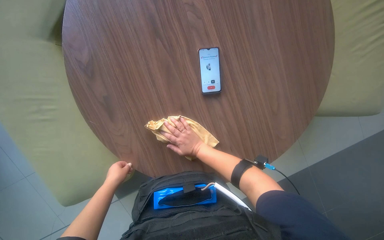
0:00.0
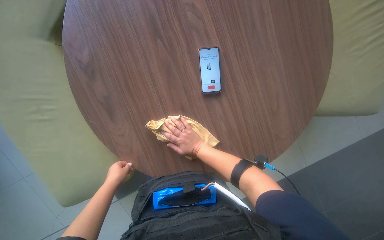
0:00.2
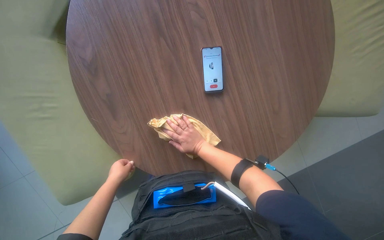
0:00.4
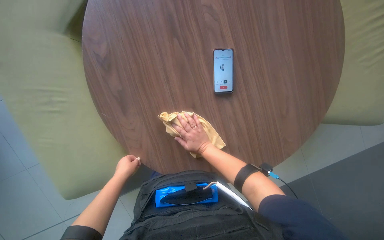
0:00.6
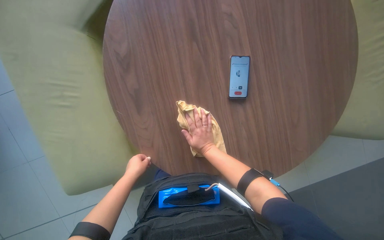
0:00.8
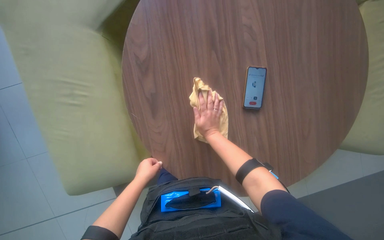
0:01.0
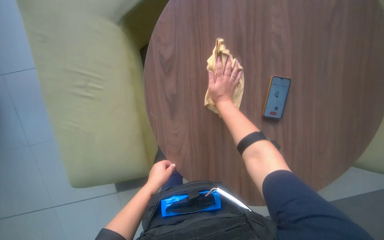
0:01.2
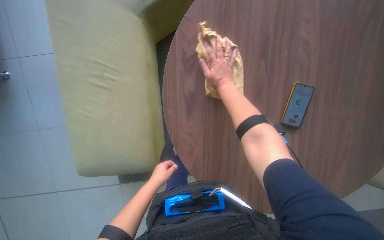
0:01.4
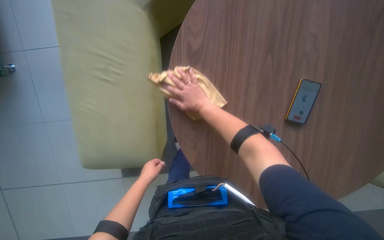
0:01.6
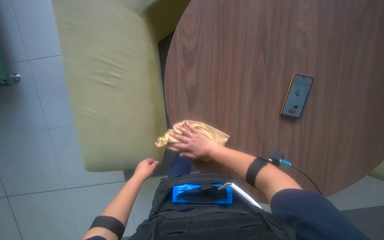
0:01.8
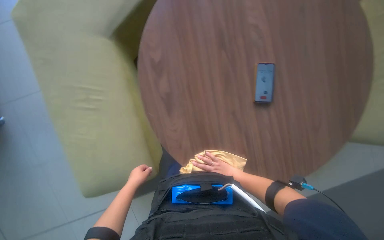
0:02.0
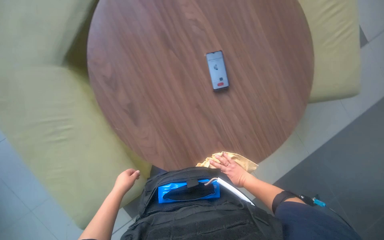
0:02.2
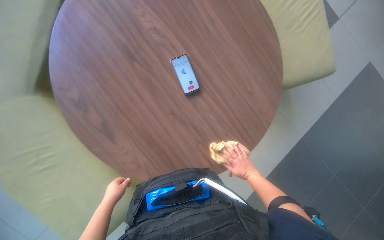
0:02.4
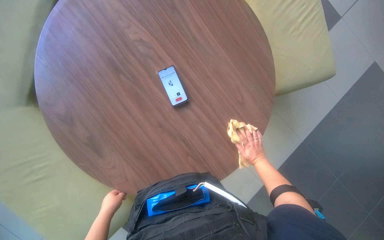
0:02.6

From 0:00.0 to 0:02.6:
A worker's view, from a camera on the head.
Job: wiping surfaces.
The whole recording: Wiping round table. The worker wipes the round table with a yellow cloth.
From 0:00.0 to 0:01.2: The right hand heads up the picture, covering approximately 20 cm.
From 0:01.2 to 0:02.6: The scene rotates counterclockwise by some 35 degrees.

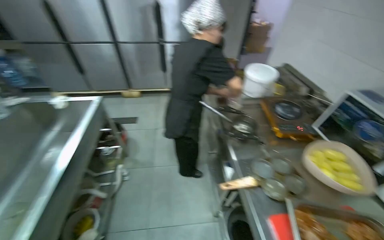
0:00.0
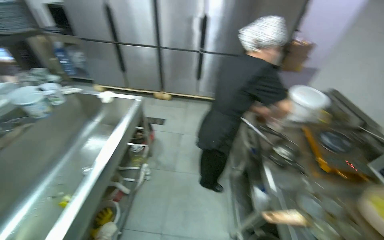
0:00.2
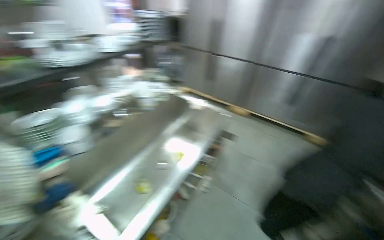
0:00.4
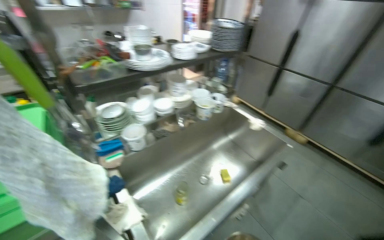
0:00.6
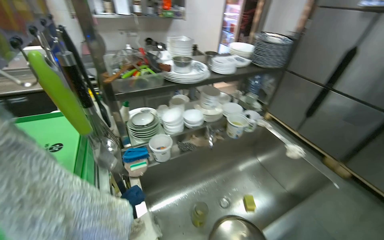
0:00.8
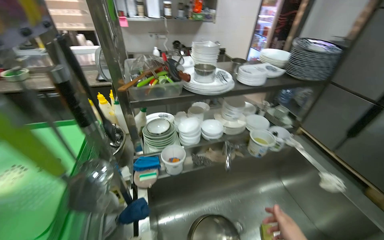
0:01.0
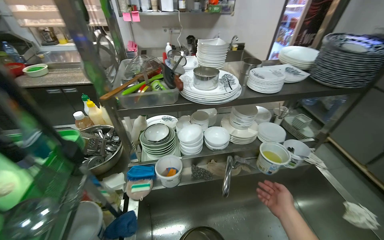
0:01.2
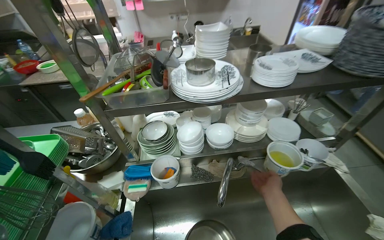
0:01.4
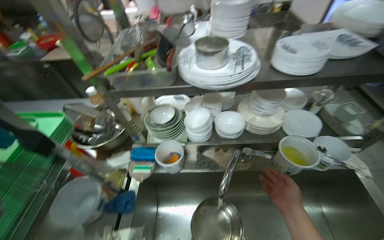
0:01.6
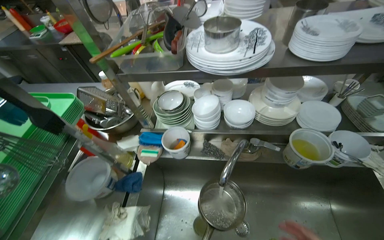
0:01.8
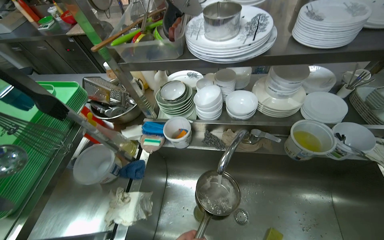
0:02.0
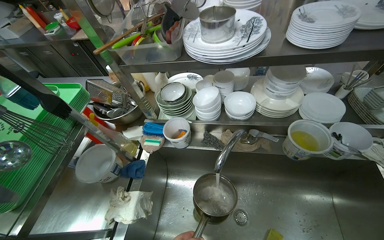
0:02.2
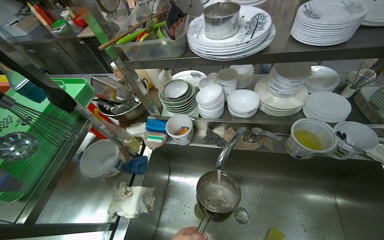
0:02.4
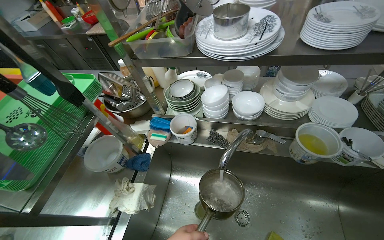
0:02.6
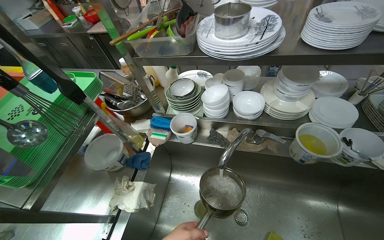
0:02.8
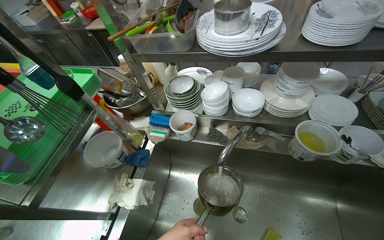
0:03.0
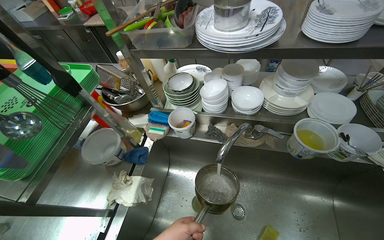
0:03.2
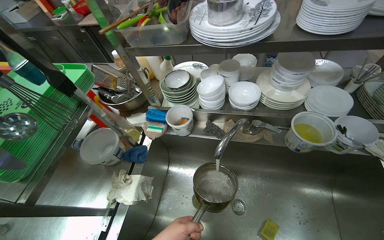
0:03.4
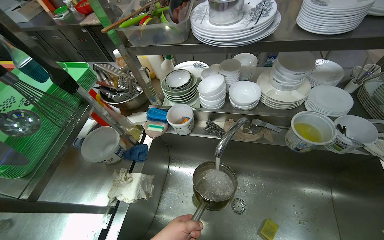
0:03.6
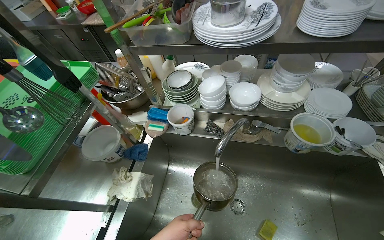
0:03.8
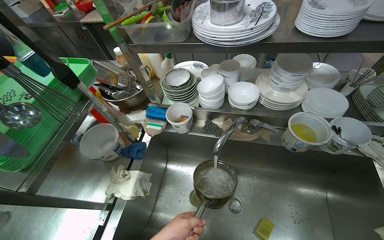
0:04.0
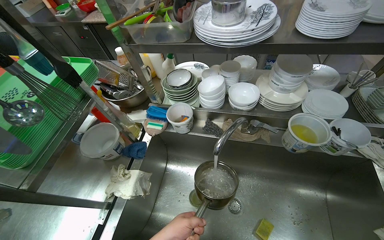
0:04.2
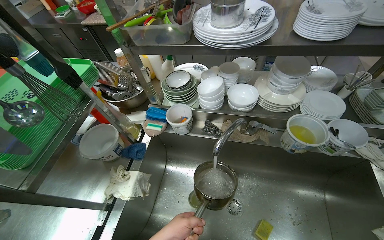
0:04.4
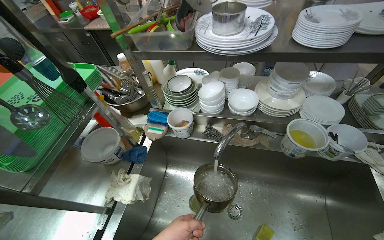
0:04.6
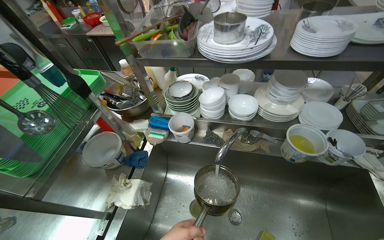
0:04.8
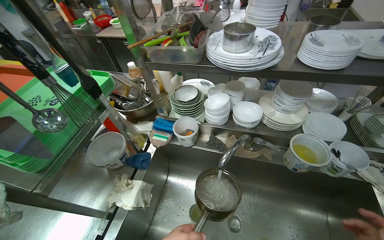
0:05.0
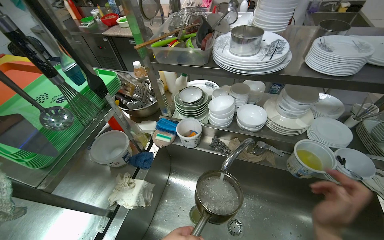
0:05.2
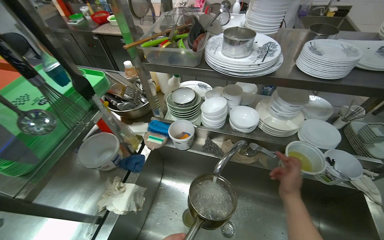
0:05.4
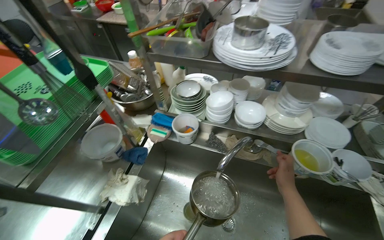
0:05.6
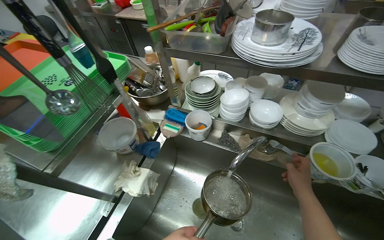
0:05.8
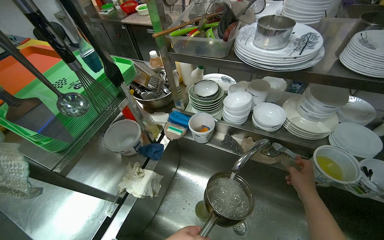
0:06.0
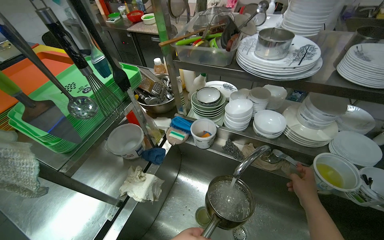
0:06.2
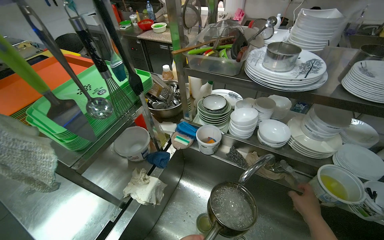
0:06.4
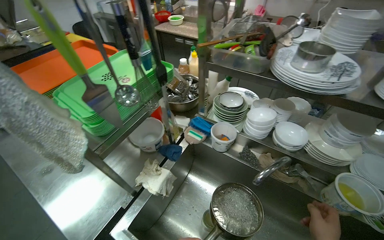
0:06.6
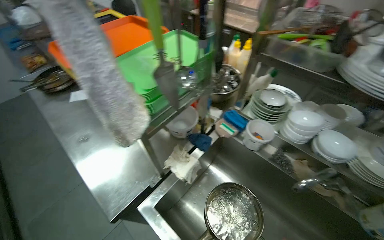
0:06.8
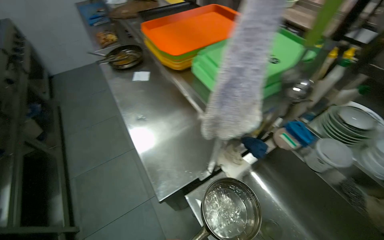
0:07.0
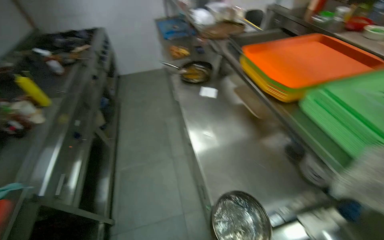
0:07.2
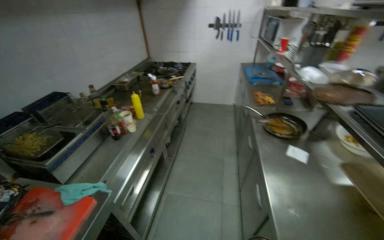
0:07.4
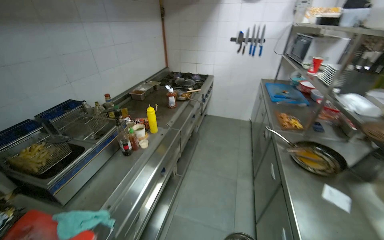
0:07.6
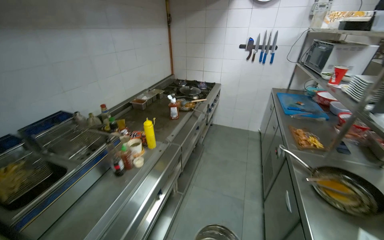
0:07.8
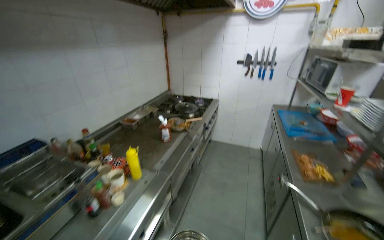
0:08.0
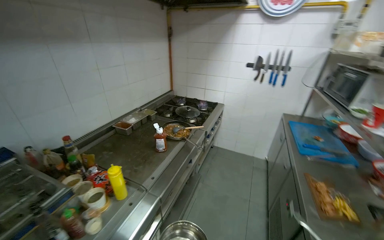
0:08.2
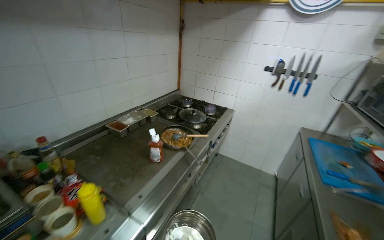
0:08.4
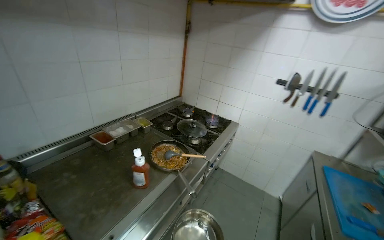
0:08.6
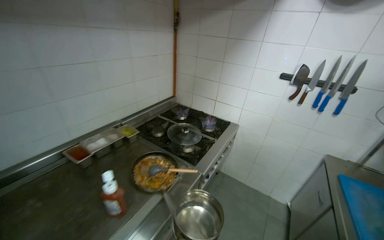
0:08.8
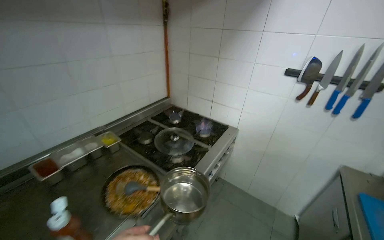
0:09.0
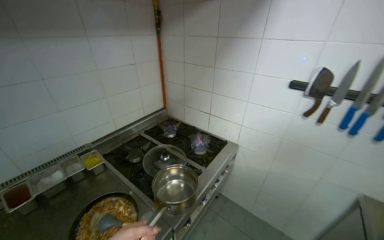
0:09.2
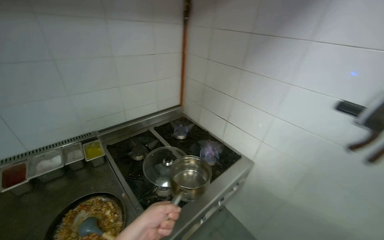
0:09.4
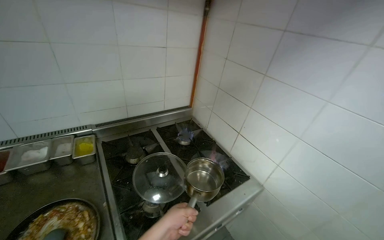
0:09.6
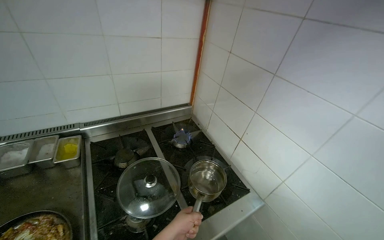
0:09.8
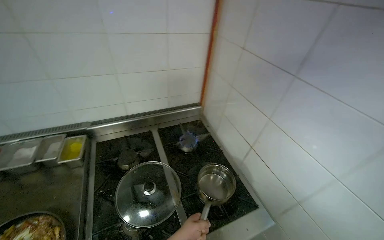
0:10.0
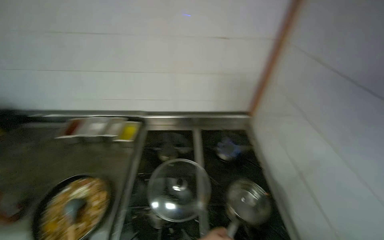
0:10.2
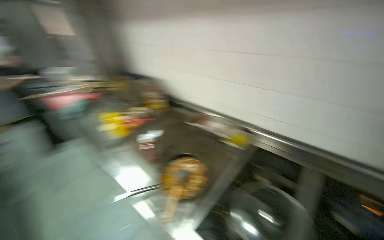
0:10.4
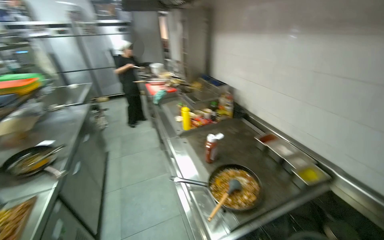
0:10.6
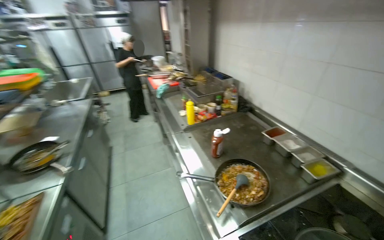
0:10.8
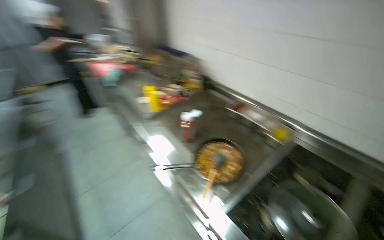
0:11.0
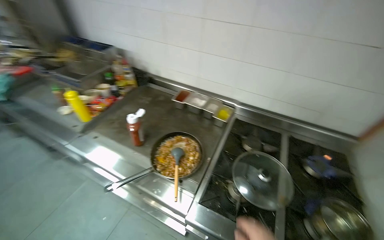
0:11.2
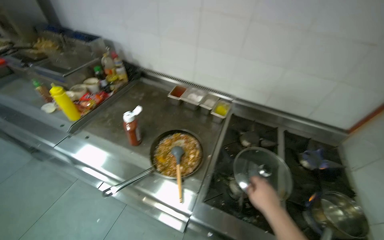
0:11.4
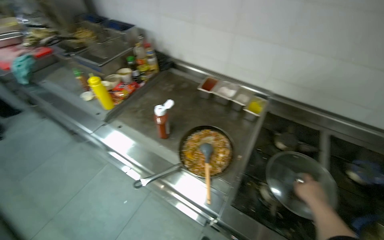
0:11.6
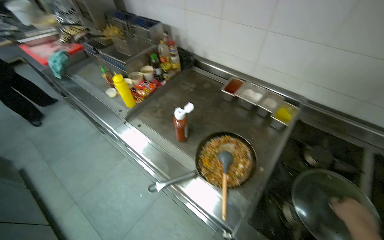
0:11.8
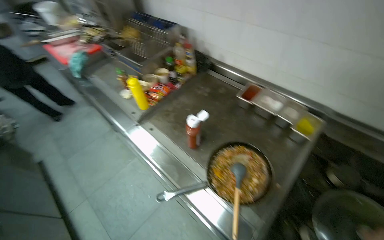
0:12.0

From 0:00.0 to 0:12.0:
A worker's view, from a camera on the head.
Job: cooking food.
The whole recording: Preparing to cook dumplings. The worker fills a pot with water, places it on the stove, and adds dumplings to cook.
From 0:00.0 to 0:01.6: The head travels some 90 cm. The head turns to the left by some 95 degrees.
From 0:06.0 to 0:07.6: The head travels roughly 1 m. The wearer's head swings roughly 80 degrees to the left. The view tips upward by roughly 15 degrees.
From 0:07.6 to 0:09.0: The camera is carried some 1.5 m. The wearer's head swings approximately 20 degrees to the left.
From 0:09.0 to 0:10.4: The camera is carried approximately 70 cm. The head rotates some 85 degrees to the left.
From 0:10.4 to 0:12.0: The camera is carried roughly 40 cm. The wearer looks approximately 15 degrees further downward.

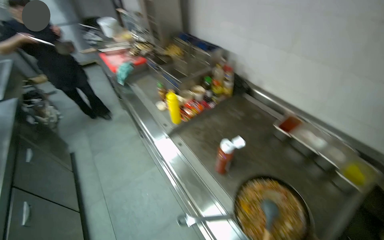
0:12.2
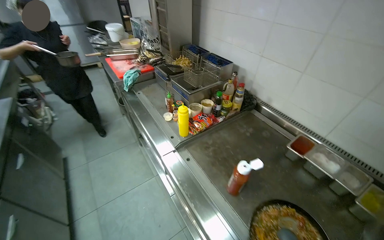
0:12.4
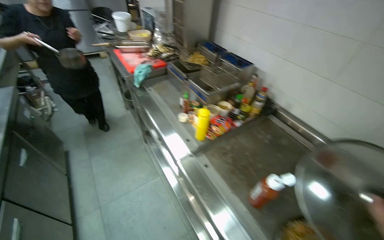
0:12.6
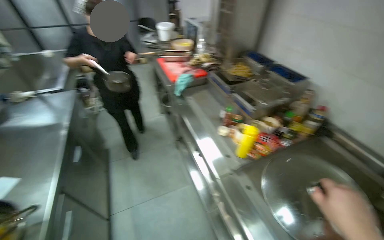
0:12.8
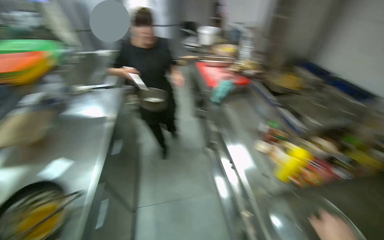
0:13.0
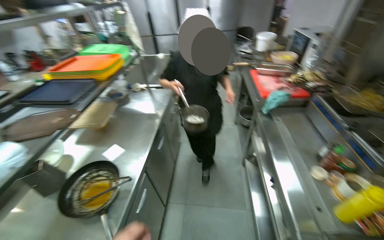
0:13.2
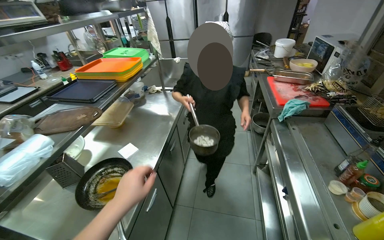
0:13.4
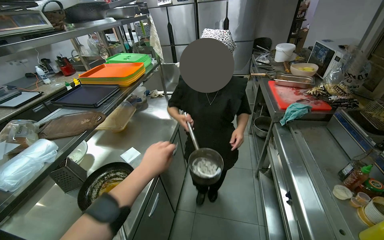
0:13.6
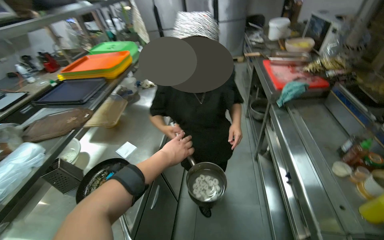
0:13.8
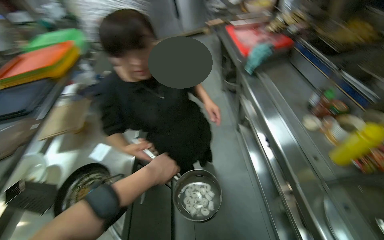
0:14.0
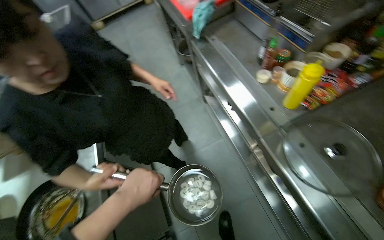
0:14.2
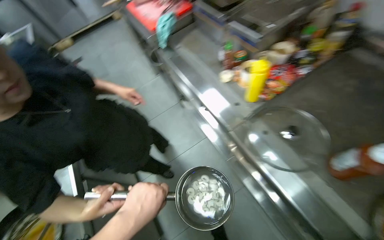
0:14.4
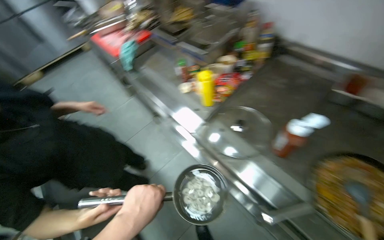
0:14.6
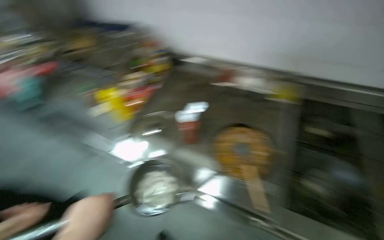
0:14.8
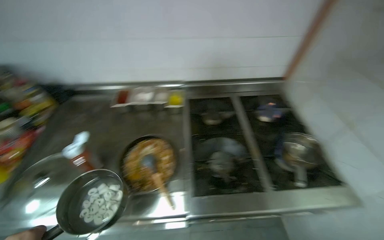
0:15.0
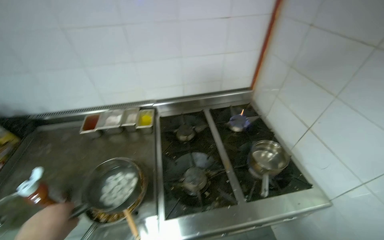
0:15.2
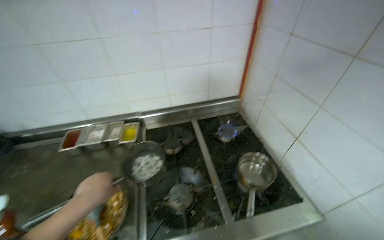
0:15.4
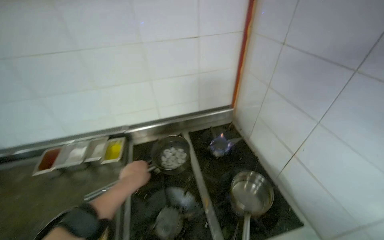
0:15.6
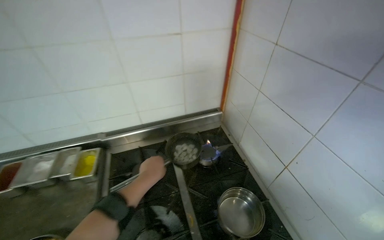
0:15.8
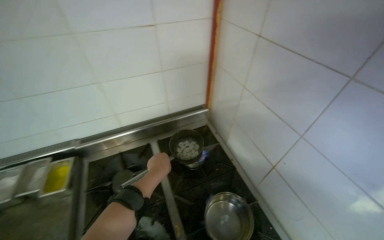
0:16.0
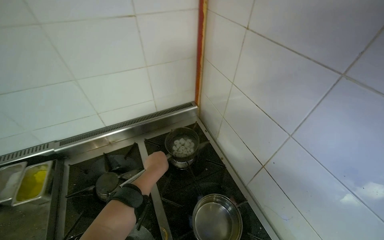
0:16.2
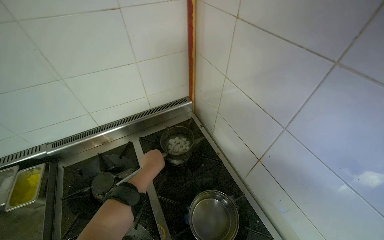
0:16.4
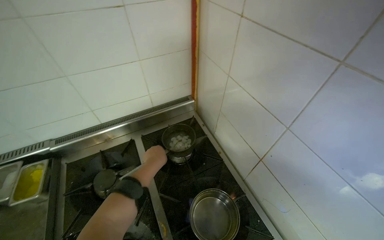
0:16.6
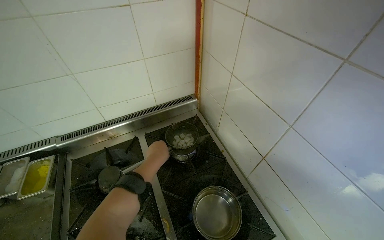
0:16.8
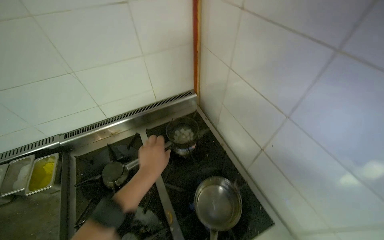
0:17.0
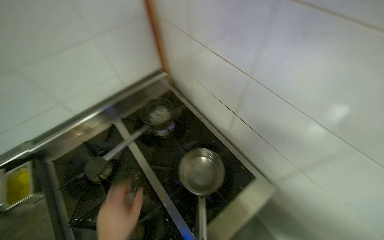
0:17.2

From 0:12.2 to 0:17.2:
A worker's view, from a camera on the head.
Job: cooking food.
The whole recording: Preparing to cook dumplings. The worker fills a pot with water, places it on the stove, and adds dumplings to cook.
From 0:12.2 to 0:13.8: The camera is carried about 50 cm. The head rotates some 45 degrees to the left.
From 0:13.8 to 0:15.6: The wearer moves some 90 cm. The wearer looks roughly 95 degrees further to the right.
From 0:15.6 to 0:17.2: The head rotates about 20 degrees to the right. The camera pitches downward, by some 15 degrees.
